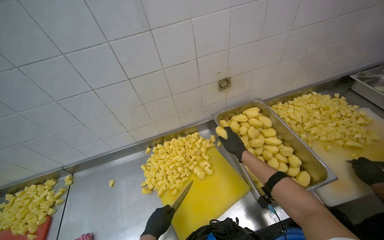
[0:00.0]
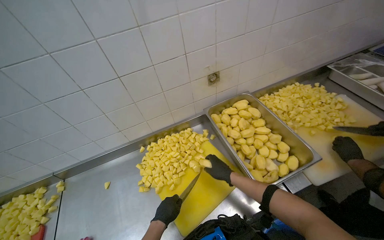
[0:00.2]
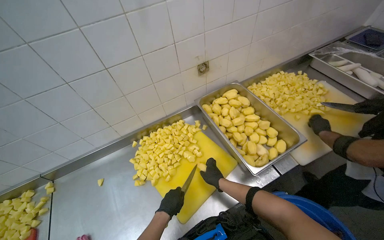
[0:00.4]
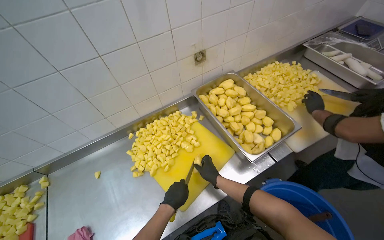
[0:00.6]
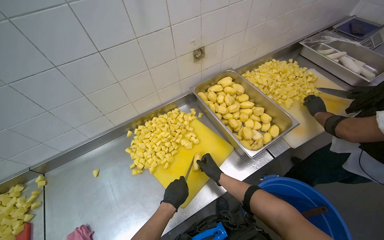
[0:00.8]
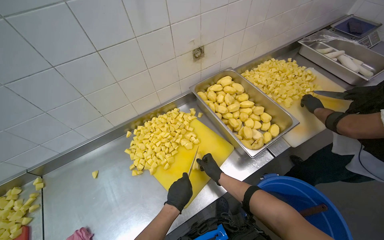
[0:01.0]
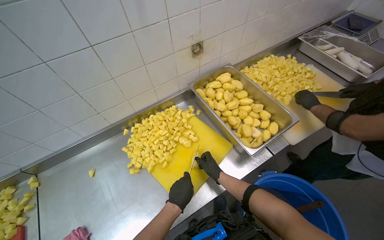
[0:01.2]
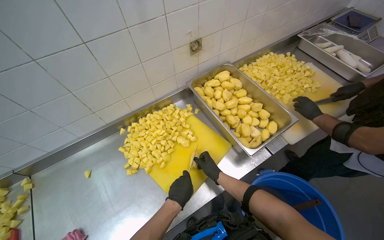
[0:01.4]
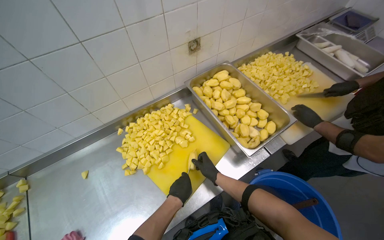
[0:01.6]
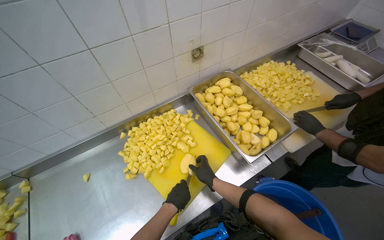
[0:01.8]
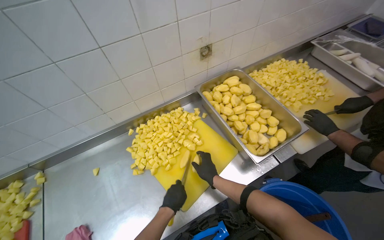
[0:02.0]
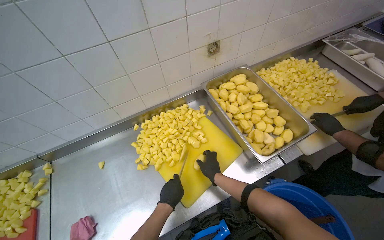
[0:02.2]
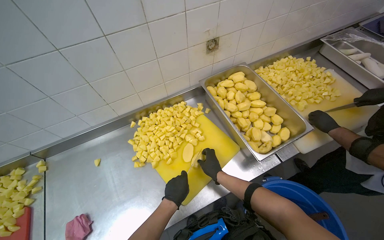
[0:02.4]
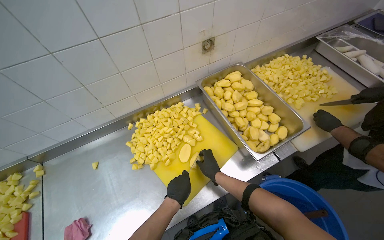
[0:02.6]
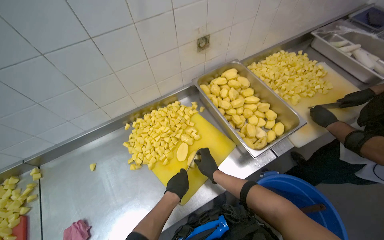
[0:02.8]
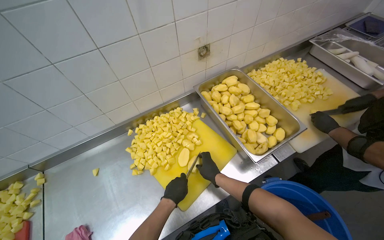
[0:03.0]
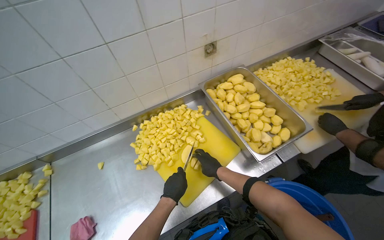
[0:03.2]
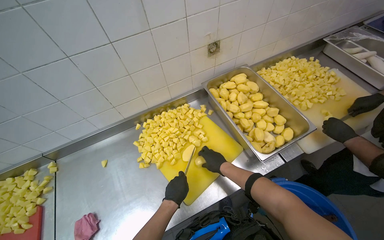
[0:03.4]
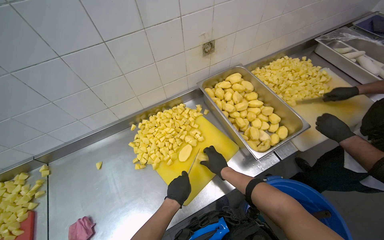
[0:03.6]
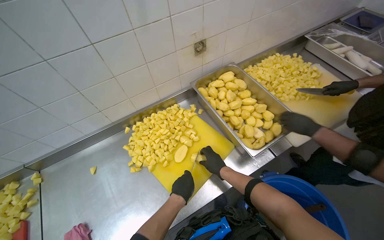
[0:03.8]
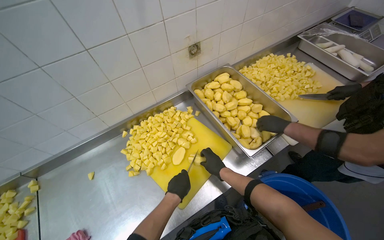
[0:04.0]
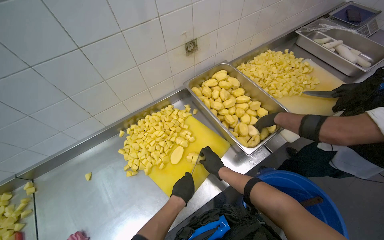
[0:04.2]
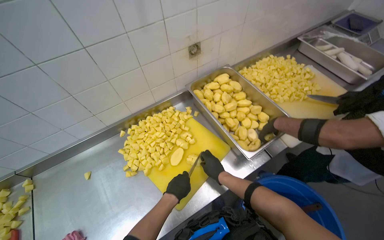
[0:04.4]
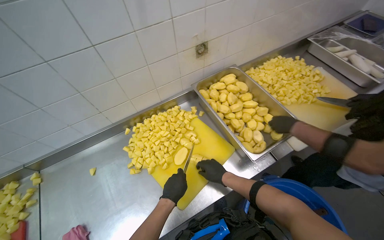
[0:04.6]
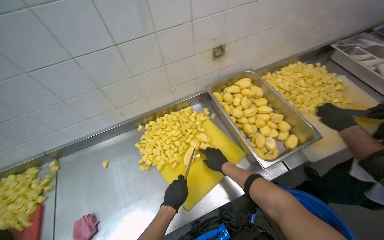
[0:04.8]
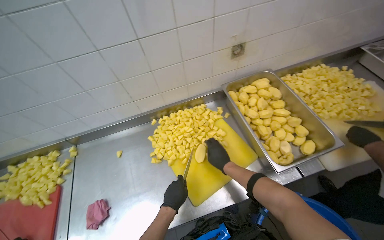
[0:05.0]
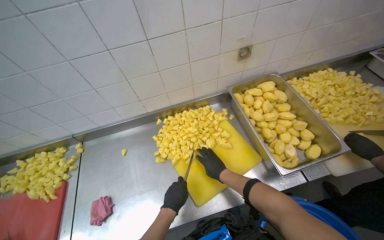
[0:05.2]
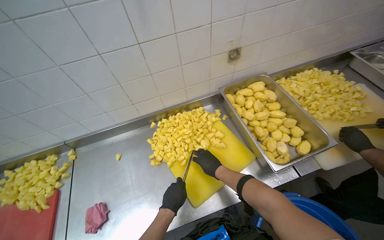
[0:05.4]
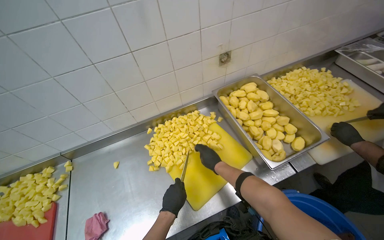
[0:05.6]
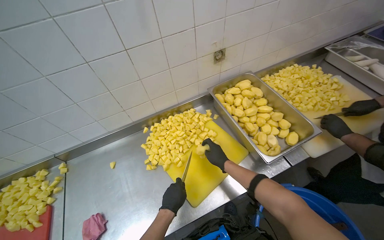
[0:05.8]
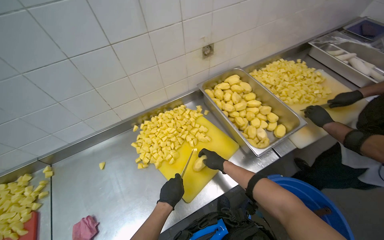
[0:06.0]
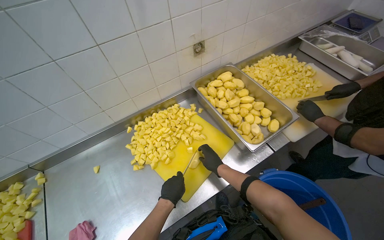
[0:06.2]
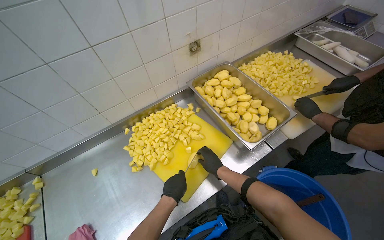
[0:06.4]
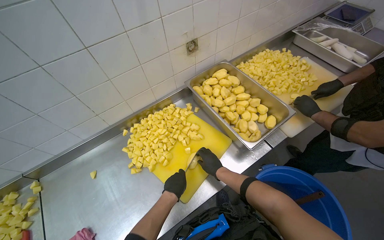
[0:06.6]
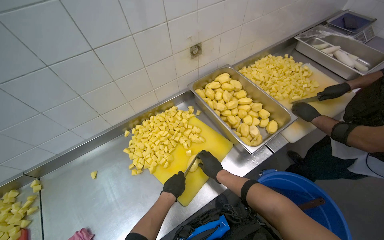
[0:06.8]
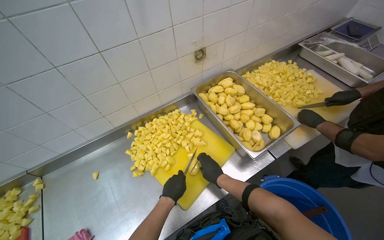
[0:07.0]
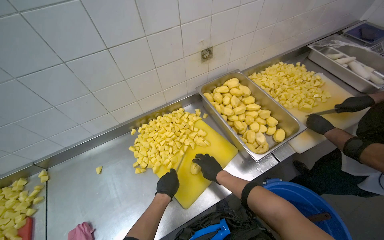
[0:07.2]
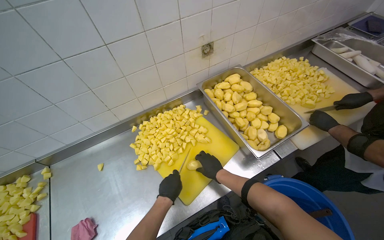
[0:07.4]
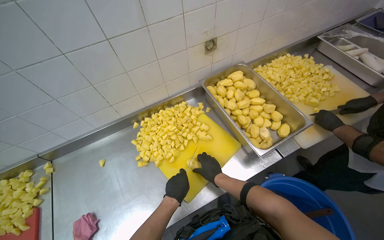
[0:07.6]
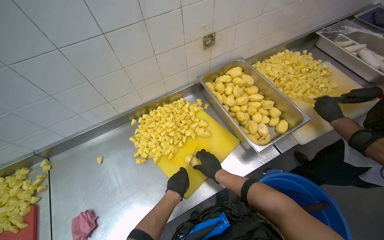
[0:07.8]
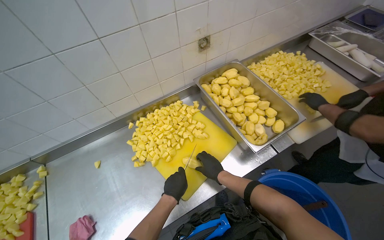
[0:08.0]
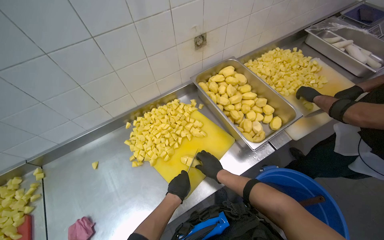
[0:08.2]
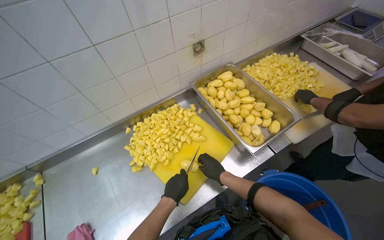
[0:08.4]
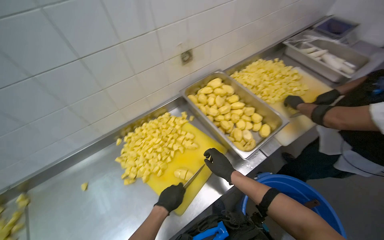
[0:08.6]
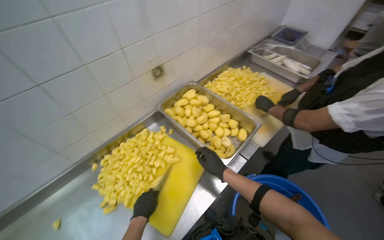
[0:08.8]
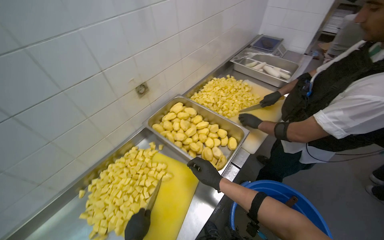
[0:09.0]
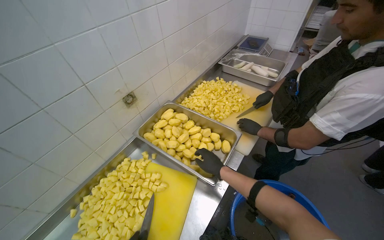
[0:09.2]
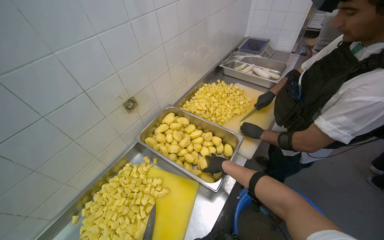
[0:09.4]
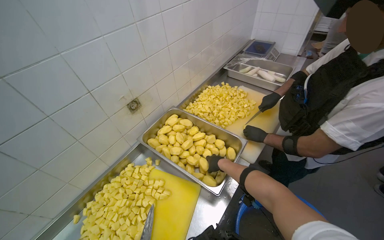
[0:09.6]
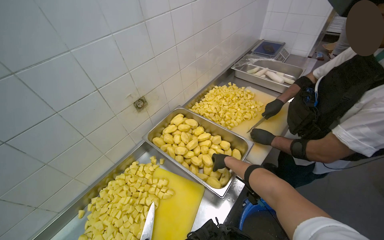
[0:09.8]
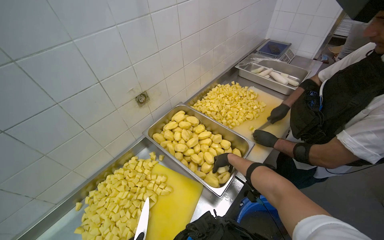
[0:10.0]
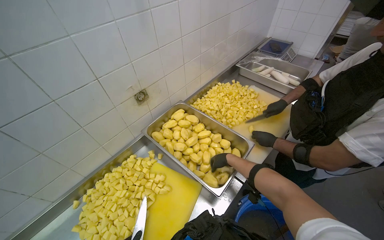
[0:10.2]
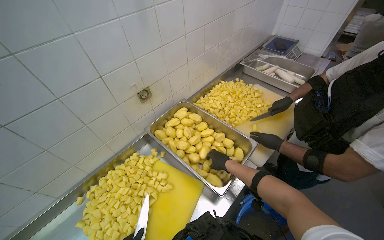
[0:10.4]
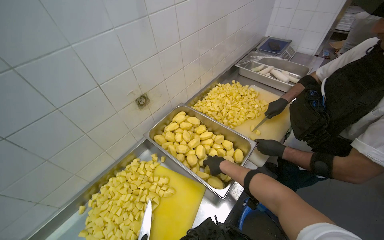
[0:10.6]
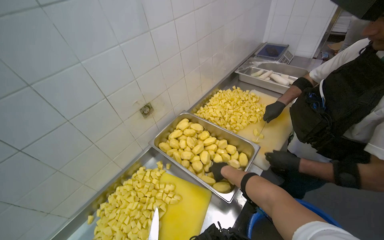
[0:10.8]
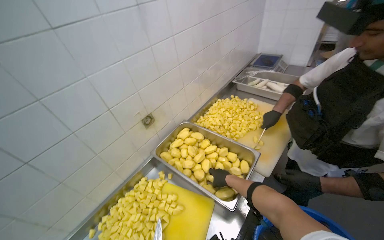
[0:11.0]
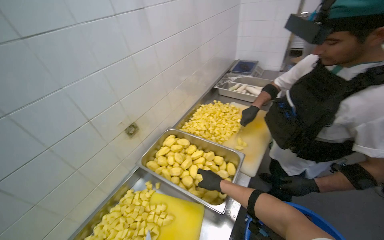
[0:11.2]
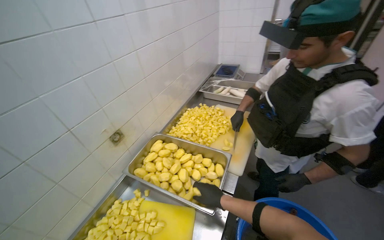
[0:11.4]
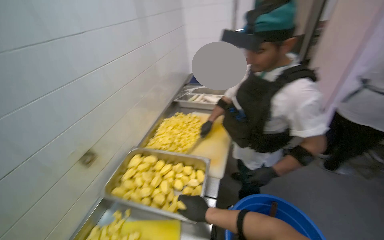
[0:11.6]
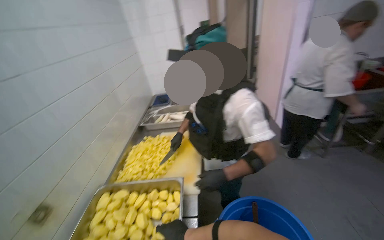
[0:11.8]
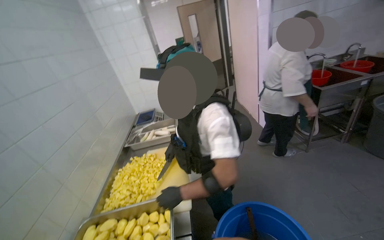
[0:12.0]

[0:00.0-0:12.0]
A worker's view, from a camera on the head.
Job: preparing food.
The whole recording: Cutting potatoes into pieces. The worker cuts peeled potatoes into small pieces on a yellow cutting board.
0:00.0 to 0:01.6: The right hand heads down the picture, covering roughly 30 cm.
0:01.6 to 0:03.0: The right hand moves nearer and farther over about 10 cm, changing direction 2 times.
0:03.0 to 0:04.4: The hands make small movements and keep their place.
0:06.0 to 0:07.6: The hands stay close to where they were, moving slightly.
0:07.6 to 0:09.0: The wearer's head swings approximately 25 degrees to the right.
0:09.0 to 0:10.4: The right hand heads farther from the camera, covering approximately 15 cm.
0:10.4 to 0:12.0: The wearer's head swings roughly 50 degrees to the right. The view tilts roughly 25 degrees upward.

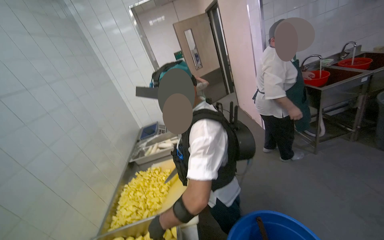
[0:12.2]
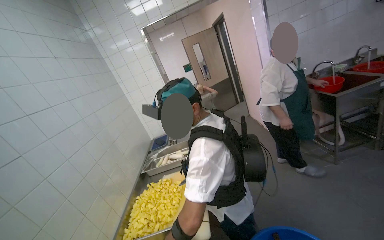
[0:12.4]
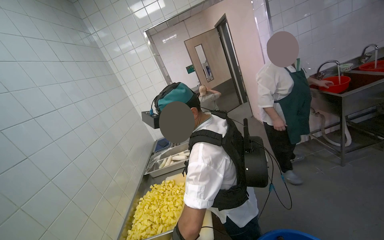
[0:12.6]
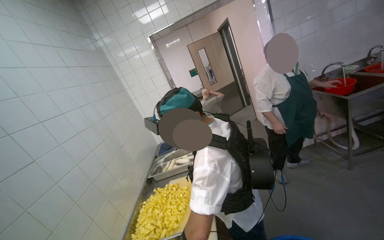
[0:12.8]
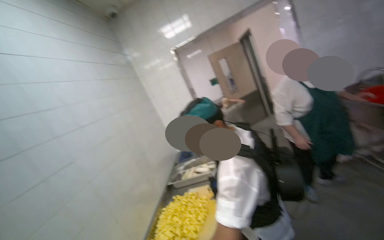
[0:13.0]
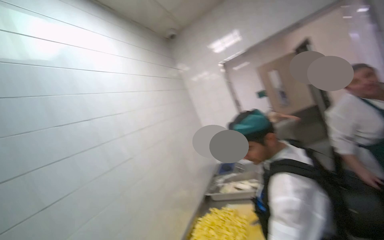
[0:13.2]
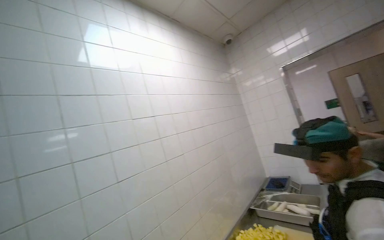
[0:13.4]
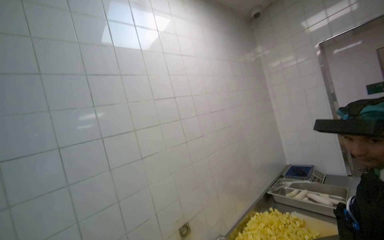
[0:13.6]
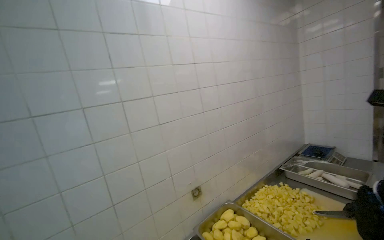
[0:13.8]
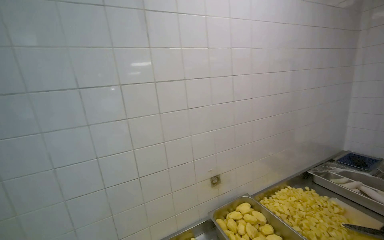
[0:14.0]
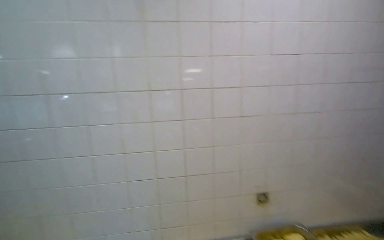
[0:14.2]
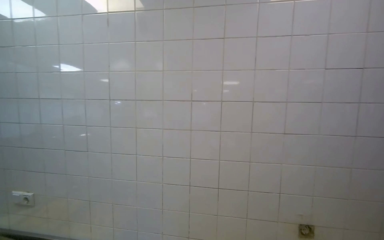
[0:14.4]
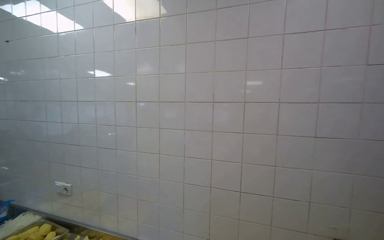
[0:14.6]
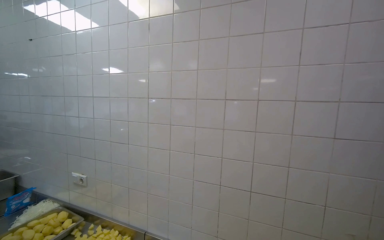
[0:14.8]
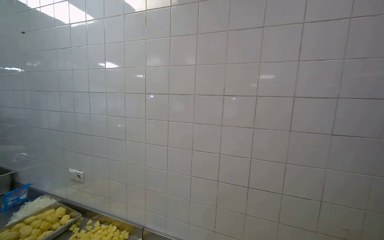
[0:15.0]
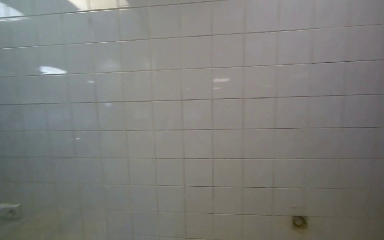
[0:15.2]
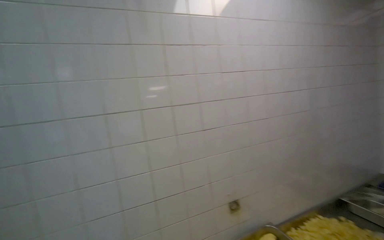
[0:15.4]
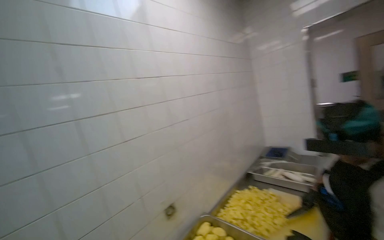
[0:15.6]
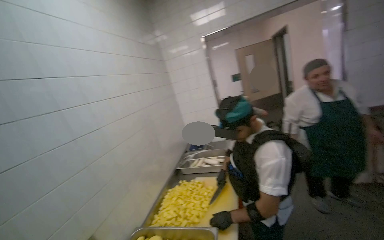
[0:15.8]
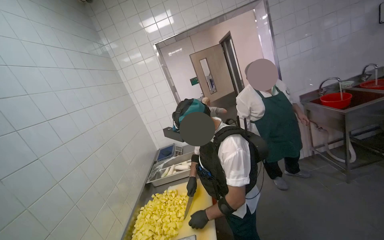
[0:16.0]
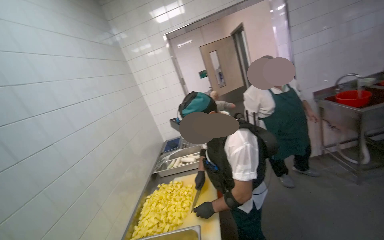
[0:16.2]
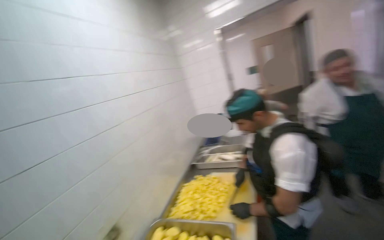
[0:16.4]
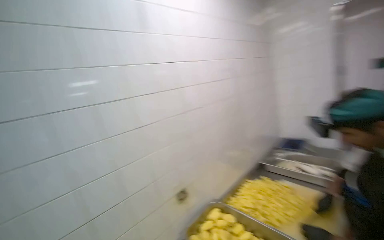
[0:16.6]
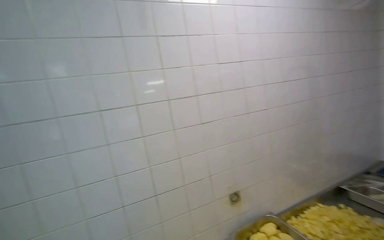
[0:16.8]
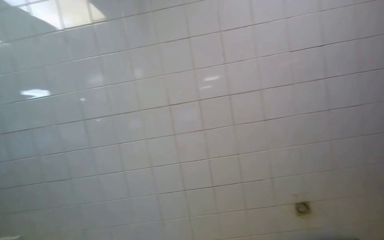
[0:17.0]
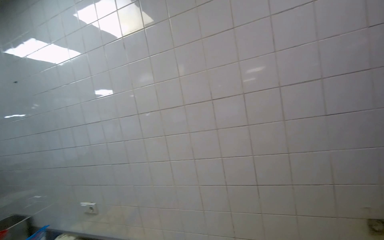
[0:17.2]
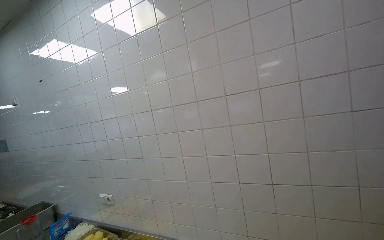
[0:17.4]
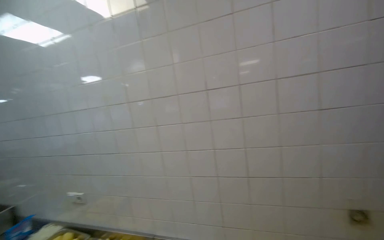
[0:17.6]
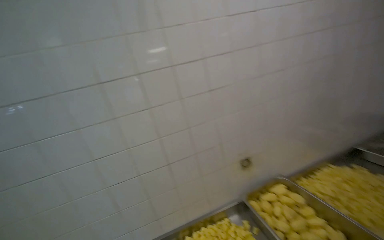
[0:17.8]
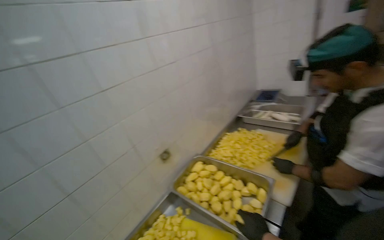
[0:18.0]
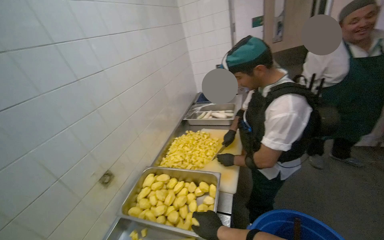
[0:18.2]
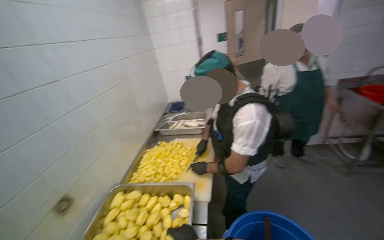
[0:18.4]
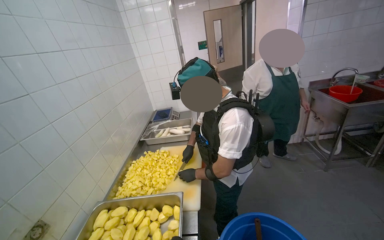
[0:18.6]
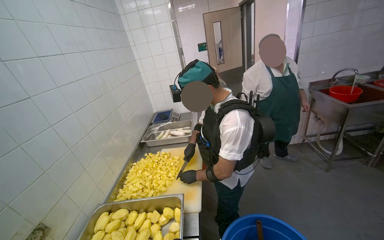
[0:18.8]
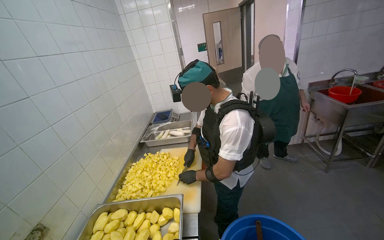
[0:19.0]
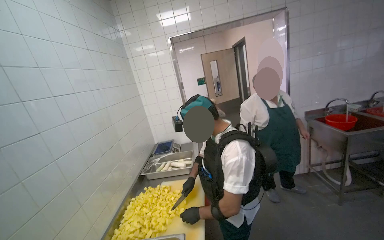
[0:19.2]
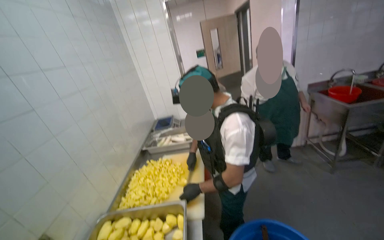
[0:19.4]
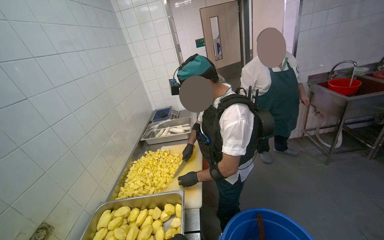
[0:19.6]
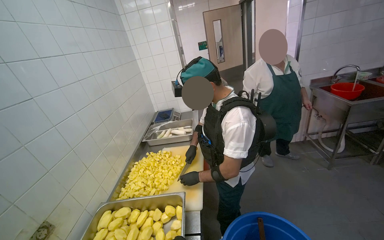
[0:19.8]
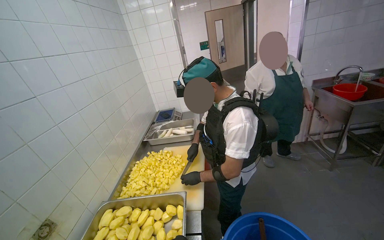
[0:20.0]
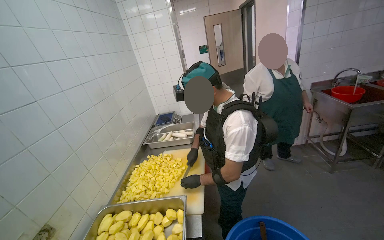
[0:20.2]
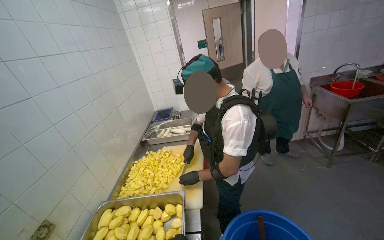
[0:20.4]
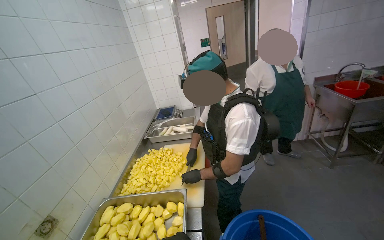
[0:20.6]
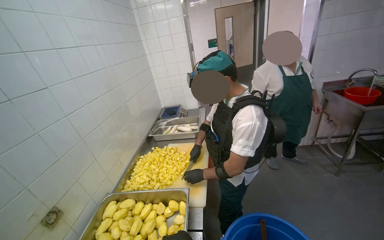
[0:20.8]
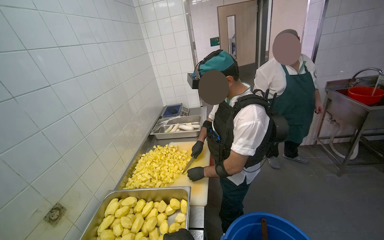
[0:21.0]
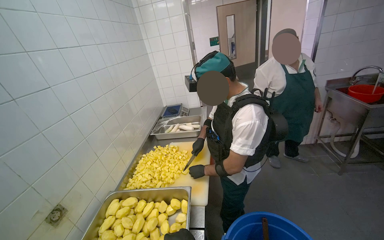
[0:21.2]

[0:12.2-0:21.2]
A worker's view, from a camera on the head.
Job: preparing food.
The whole recording: Cutting potatoes into pieces. The worker cuts peeled potatoes into small pieces on a yellow cutting board.
0:12.2 to 0:13.8: The wearer's head swings roughly 60 degrees to the left.
0:13.8 to 0:15.2: The head rotates some 40 degrees to the left.
0:15.2 to 0:16.6: The head turns to the right by approximately 45 degrees.
0:16.6 to 0:18.2: The head rotates about 35 degrees to the right.
0:18.2 to 0:19.8: The camera is aimed some 15 degrees further to the right.
